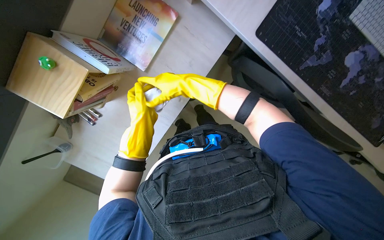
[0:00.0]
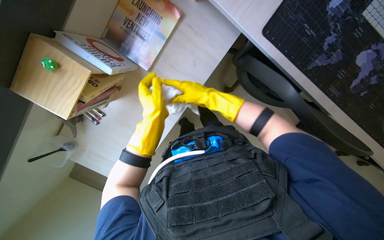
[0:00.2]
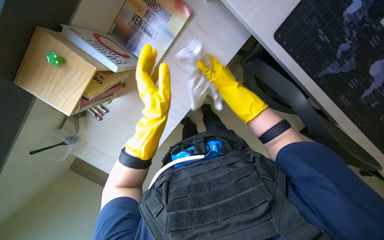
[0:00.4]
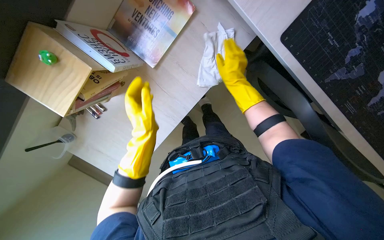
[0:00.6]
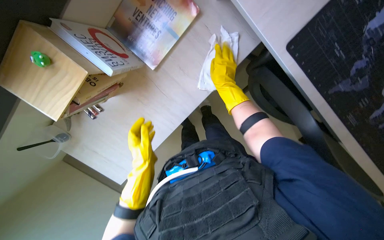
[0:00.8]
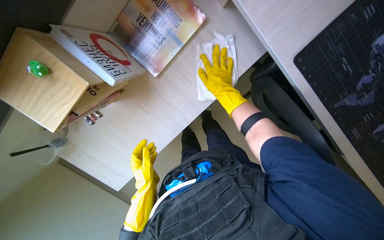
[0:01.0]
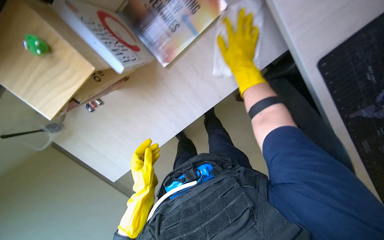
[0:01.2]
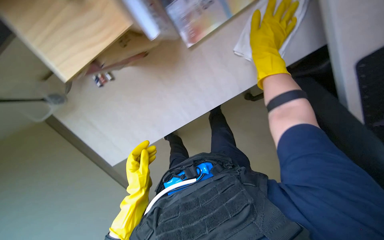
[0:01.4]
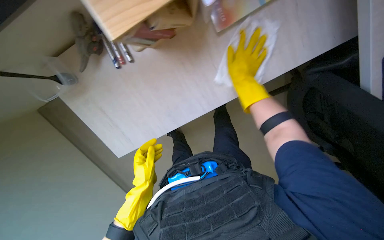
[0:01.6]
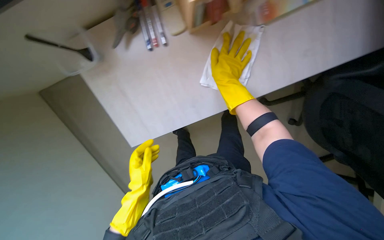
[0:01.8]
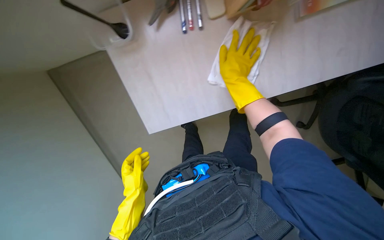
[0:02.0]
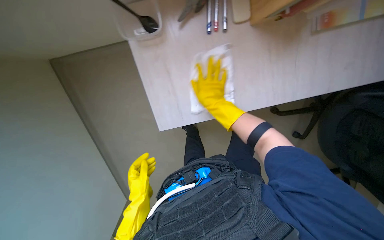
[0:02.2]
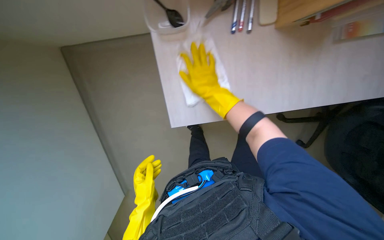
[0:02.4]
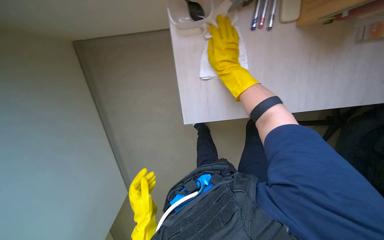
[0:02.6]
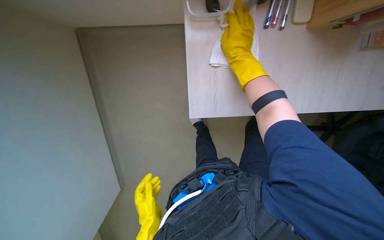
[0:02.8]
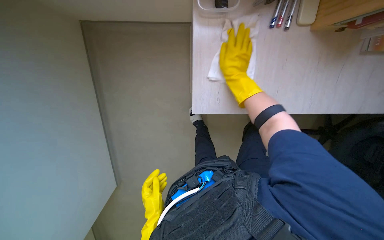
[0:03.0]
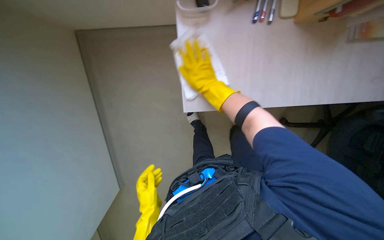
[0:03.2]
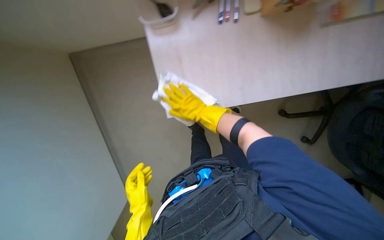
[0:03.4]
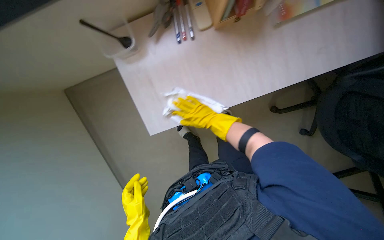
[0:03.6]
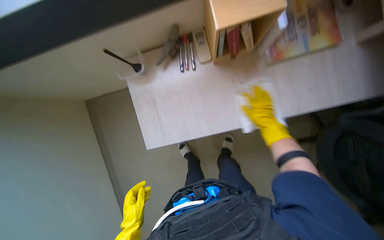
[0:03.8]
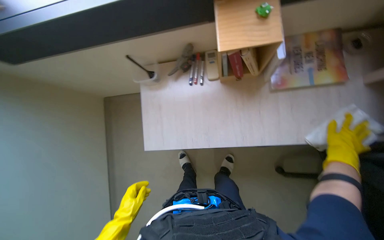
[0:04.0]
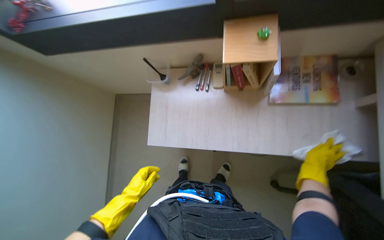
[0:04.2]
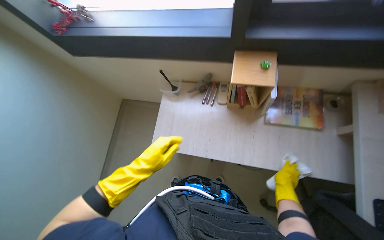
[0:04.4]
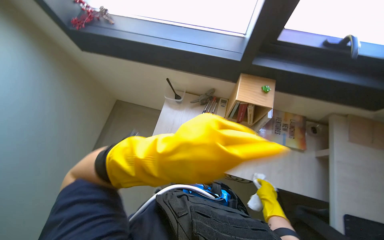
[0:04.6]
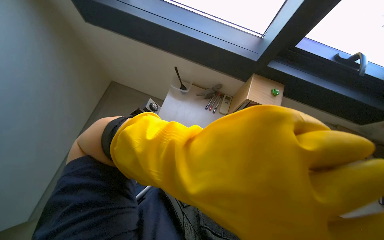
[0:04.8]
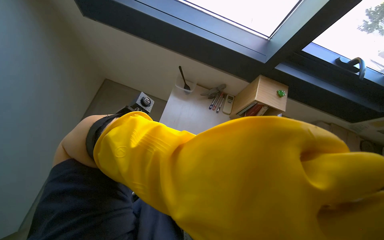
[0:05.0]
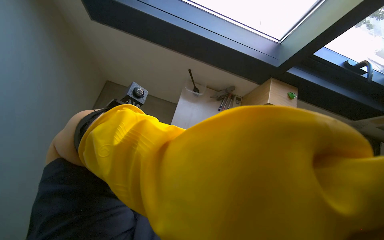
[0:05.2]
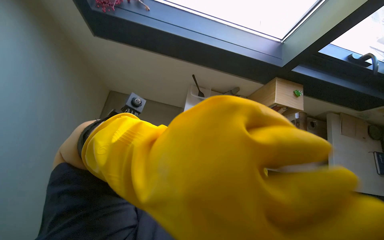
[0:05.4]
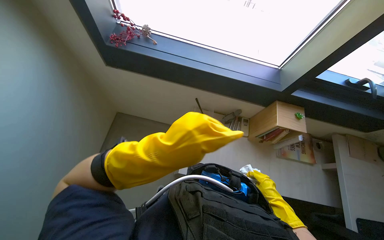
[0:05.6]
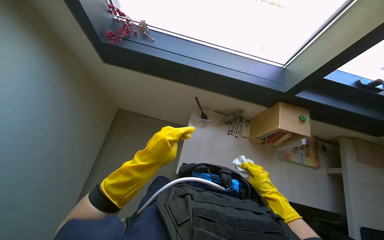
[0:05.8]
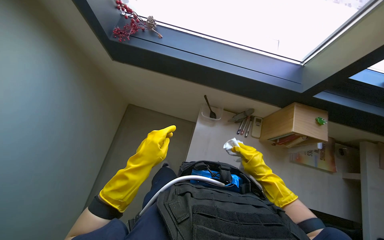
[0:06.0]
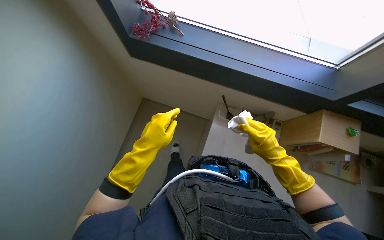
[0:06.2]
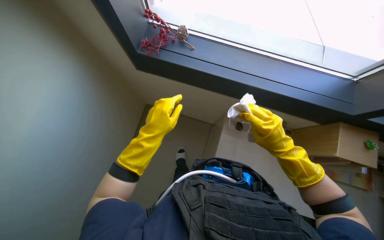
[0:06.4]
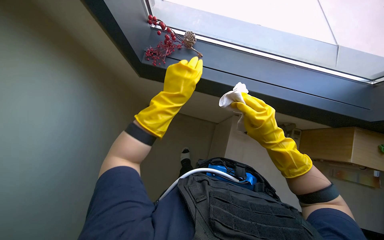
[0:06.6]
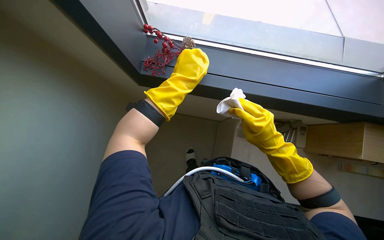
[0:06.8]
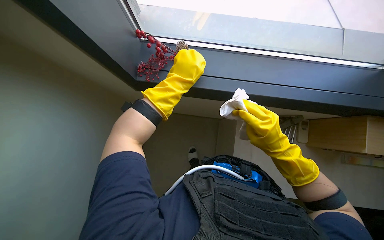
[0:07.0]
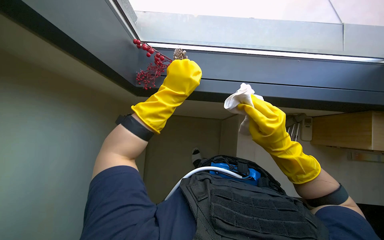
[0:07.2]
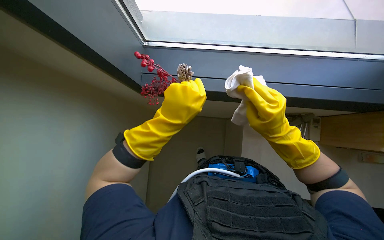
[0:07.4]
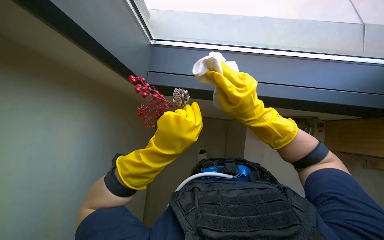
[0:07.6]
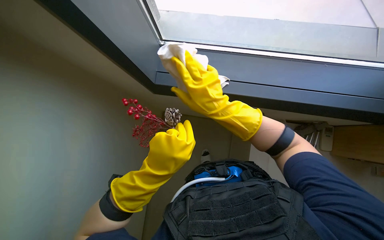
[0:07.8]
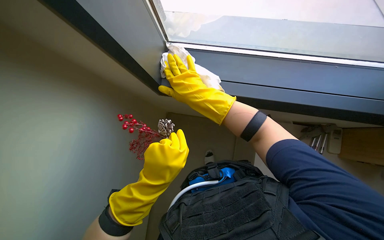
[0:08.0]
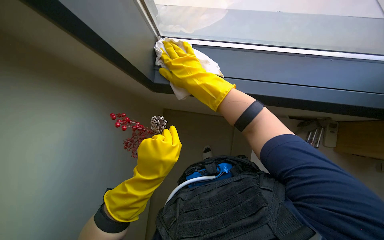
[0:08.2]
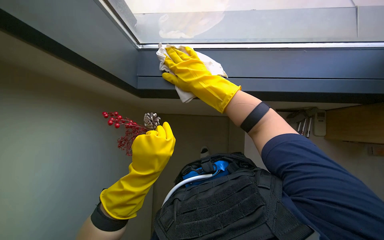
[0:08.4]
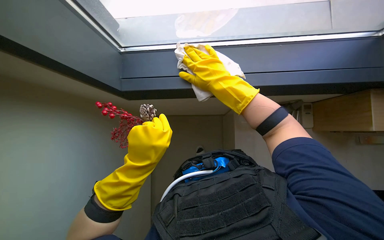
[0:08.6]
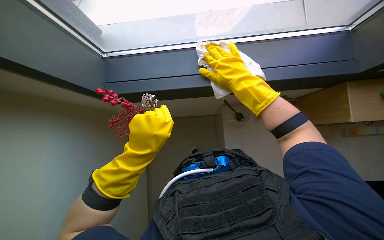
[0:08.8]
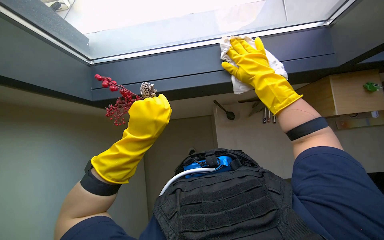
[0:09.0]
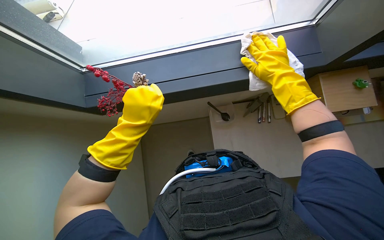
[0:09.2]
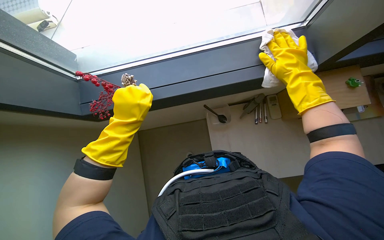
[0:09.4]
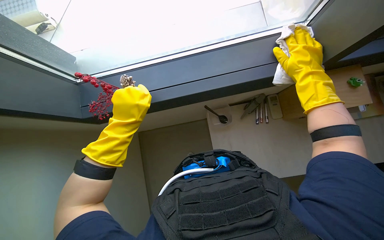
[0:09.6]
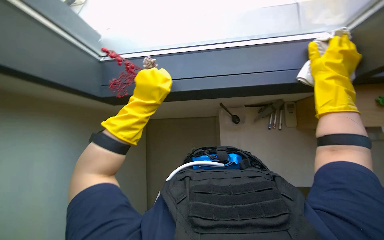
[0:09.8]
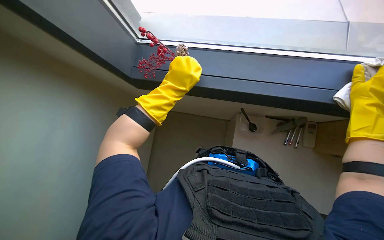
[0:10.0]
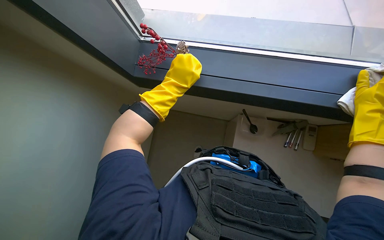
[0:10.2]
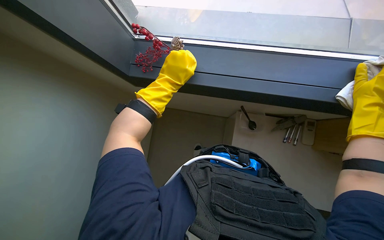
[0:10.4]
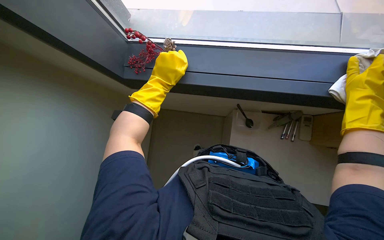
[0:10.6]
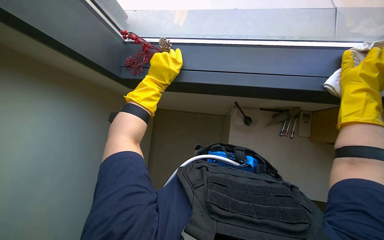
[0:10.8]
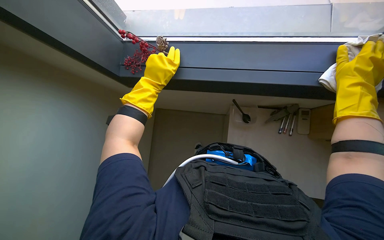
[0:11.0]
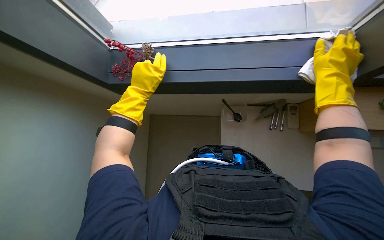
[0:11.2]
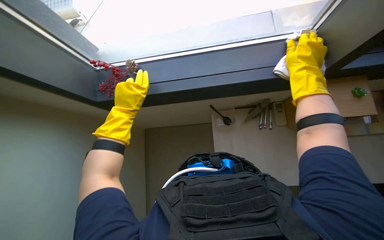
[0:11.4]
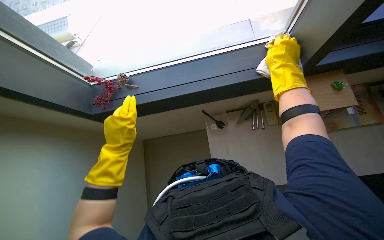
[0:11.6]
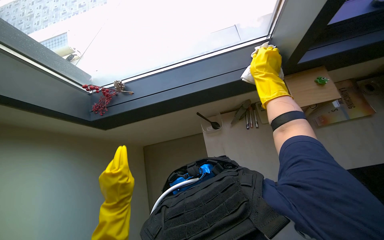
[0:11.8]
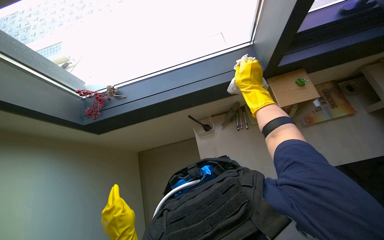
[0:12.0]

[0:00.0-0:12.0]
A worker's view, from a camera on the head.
Job: wiping surfaces.
The whole recording: Wiping various surfaces in hallway and office. The worker prepares a cloth and wipes various surfaces including door frames, office chairs, desks, and window frames.
0:00.0 to 0:01.6: Everything in view rotates approximately 30 degrees clockwise. The left hand is displaced down the picture by roughly 25 cm.
0:01.6 to 0:03.0: The left hand goes about 15 cm down the picture.
0:03.0 to 0:04.4: The wearer moves some 50 cm. The wearer looks about 25 degrees further to the left. The camera pitches upward, by some 30 degrees.
0:06.0 to 0:07.6: The left hand travels up the picture and back again, some 40 cm each way; the right hand travels up the picture and to the left by some 40 cm.
0:07.6 to 0:09.0: The right hand heads up the picture, covering approximately 10 cm.
0:09.0 to 0:10.4: The scene rotates clockwise by approximately 25 degrees. The left hand heads farther from the camera, covering some 20 cm.
0:10.4 to 0:12.0: The scene turns some 30 degrees counterclockwise in the picture. The right hand goes some 10 cm to the left. Meanwhile the left hand goes approximately 30 cm down the picture.

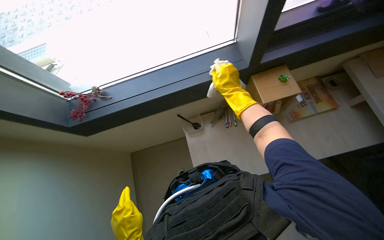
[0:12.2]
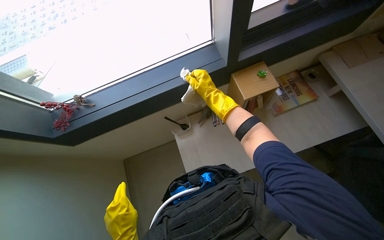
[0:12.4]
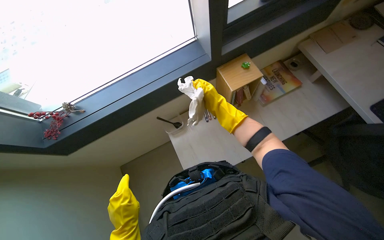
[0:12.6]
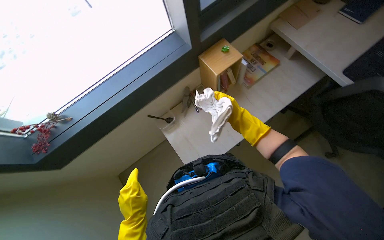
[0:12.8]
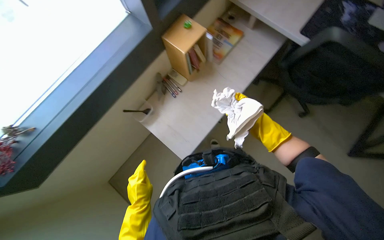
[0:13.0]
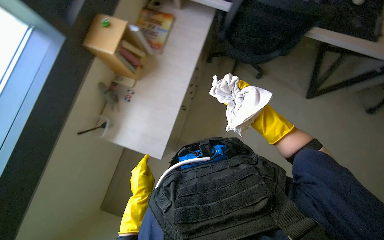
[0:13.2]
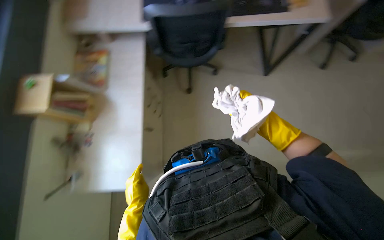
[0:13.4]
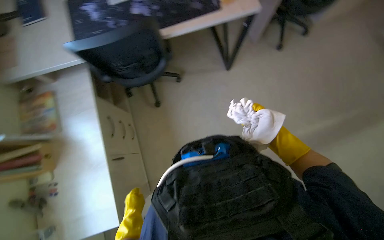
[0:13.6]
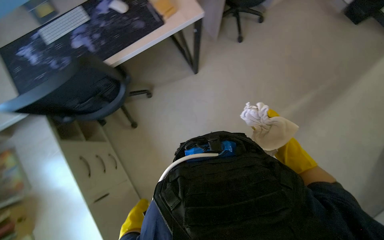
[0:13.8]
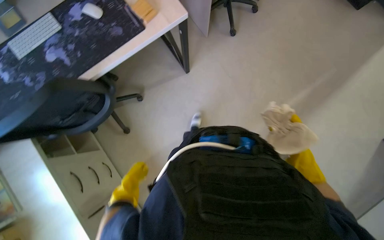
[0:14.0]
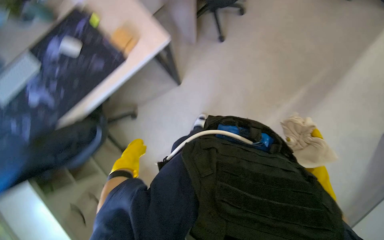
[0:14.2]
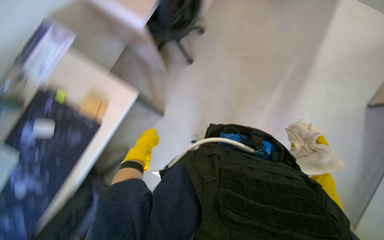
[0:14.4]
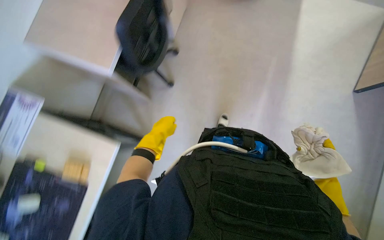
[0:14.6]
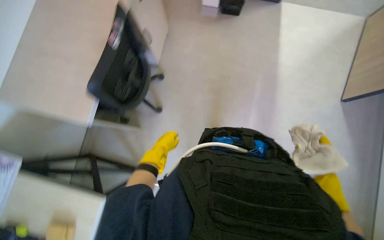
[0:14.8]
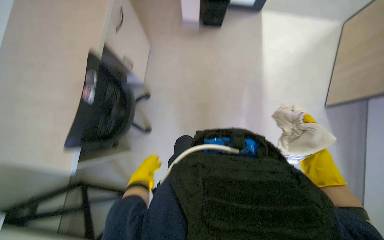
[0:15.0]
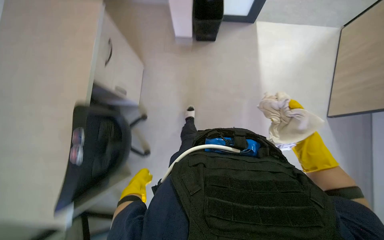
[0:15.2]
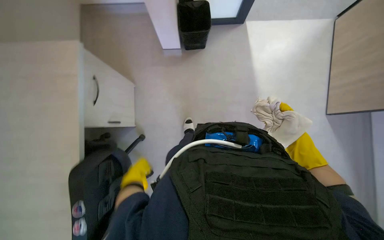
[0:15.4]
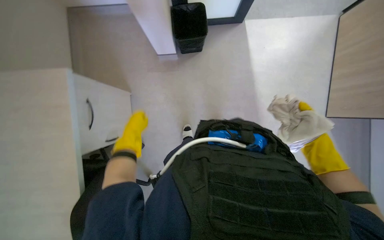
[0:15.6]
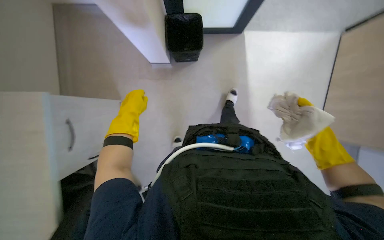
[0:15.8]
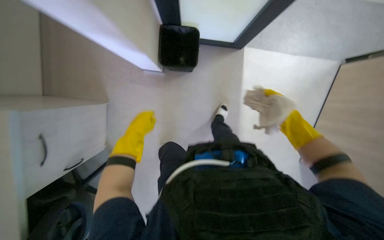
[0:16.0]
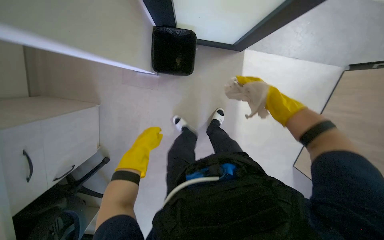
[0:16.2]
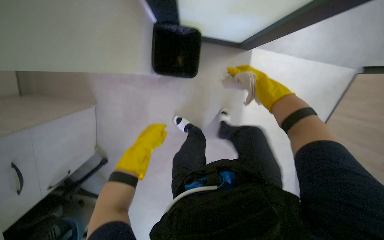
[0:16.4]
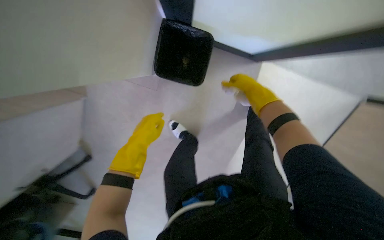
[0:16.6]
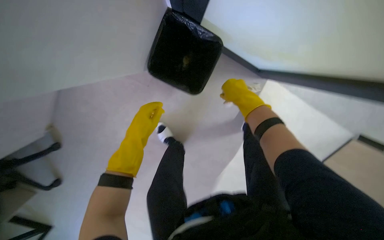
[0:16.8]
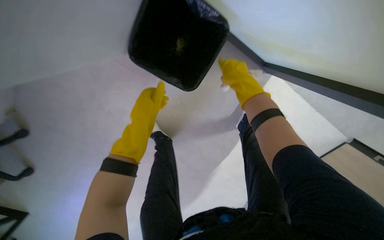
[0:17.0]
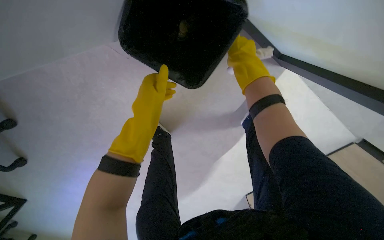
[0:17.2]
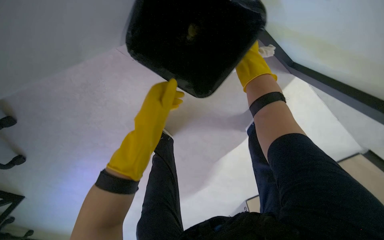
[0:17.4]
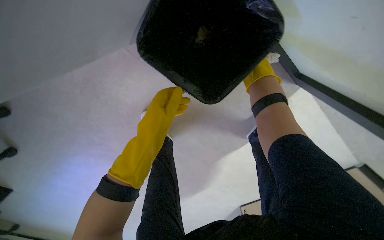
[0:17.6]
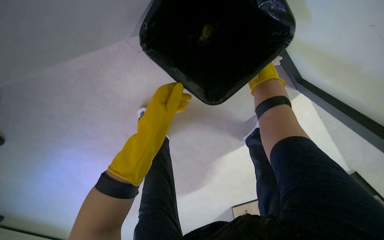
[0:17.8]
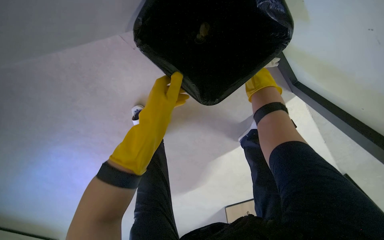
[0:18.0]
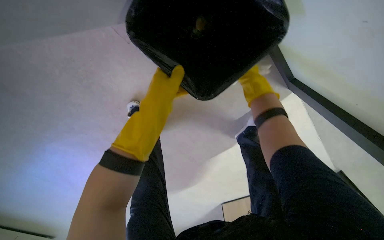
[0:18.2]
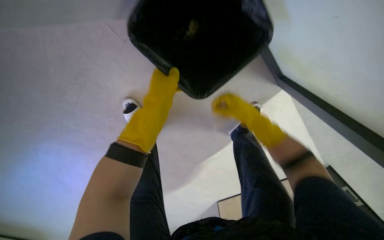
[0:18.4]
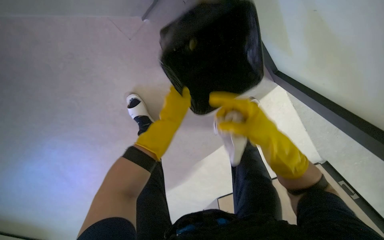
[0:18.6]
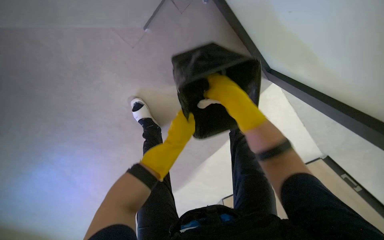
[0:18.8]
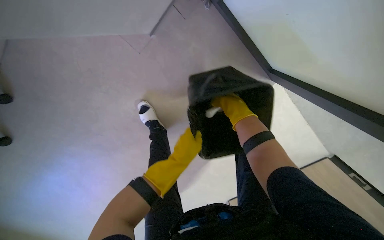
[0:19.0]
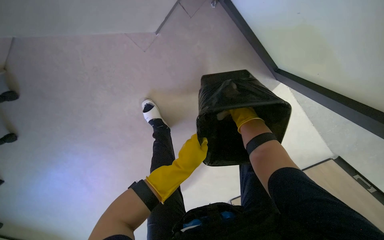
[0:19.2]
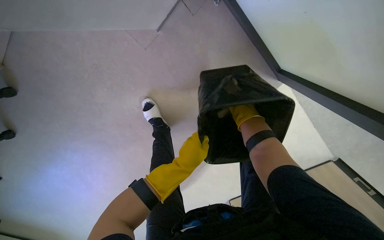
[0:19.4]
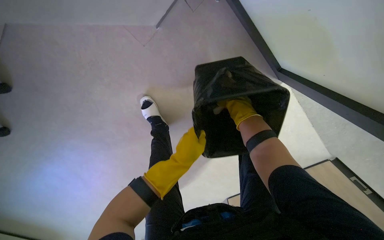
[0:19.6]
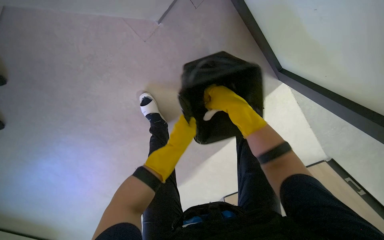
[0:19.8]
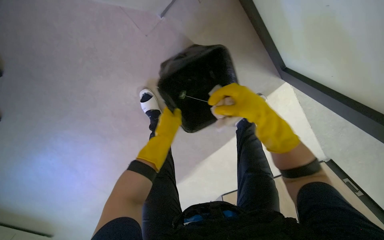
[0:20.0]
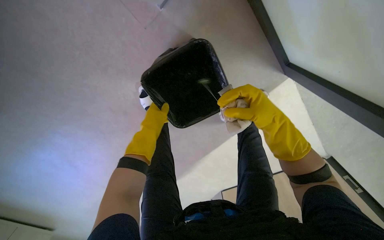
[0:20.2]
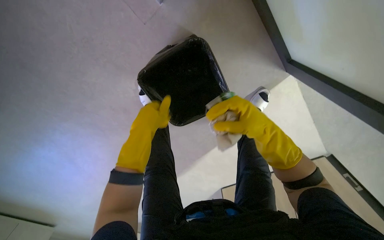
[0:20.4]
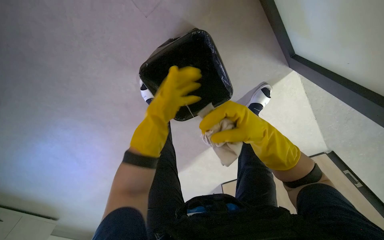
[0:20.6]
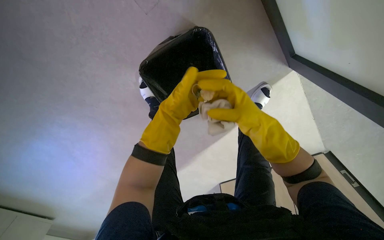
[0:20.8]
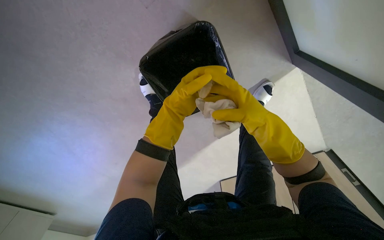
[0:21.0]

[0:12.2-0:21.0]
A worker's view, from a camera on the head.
Job: wiping surfaces.
The whole recording: Wiping various surfaces in hallway and office. The worker prepares a cloth and wipes various surfaces including door frames, office chairs, desks, and window frames.
0:12.2 to 0:13.6: The head rotates roughly 70 degrees to the right.
0:13.6 to 0:15.2: The head travels about 1 m. The scene turns about 60 degrees counterclockwise in the picture.
0:15.2 to 0:16.6: The right hand goes some 50 cm up the picture.
0:18.0 to 0:19.6: The camera pitches downward, by roughly 10 degrees.
0:19.6 to 0:21.0: The left hand travels up the picture by roughly 10 cm.
